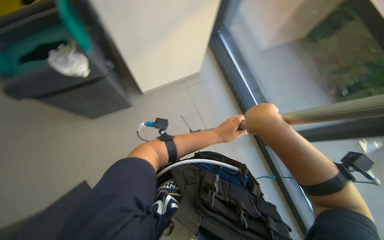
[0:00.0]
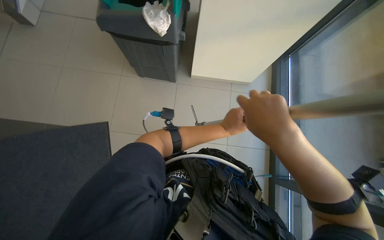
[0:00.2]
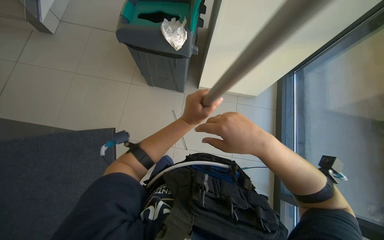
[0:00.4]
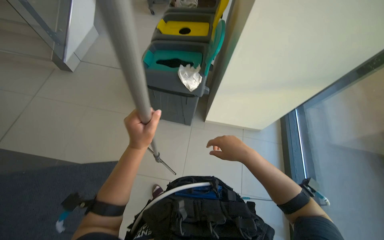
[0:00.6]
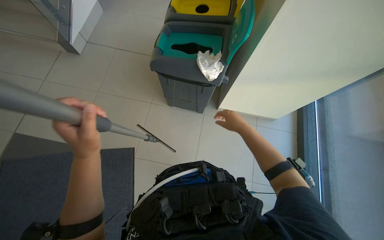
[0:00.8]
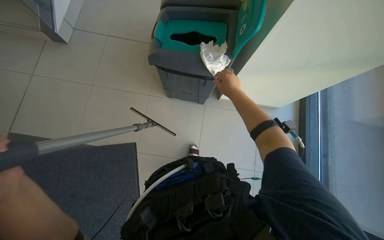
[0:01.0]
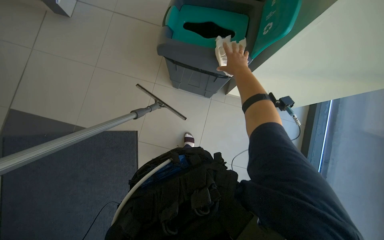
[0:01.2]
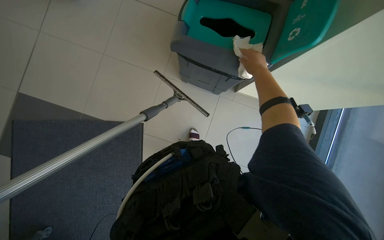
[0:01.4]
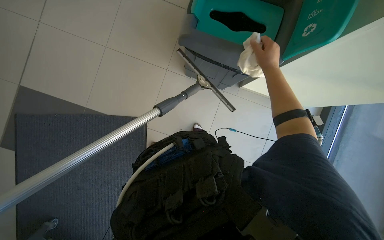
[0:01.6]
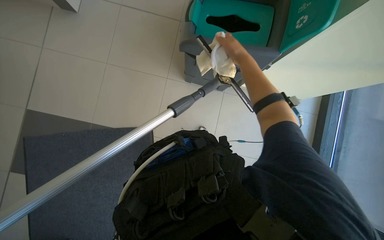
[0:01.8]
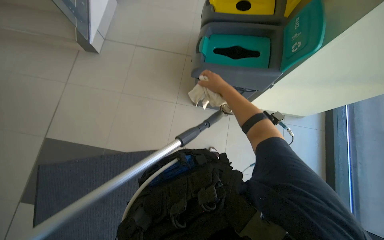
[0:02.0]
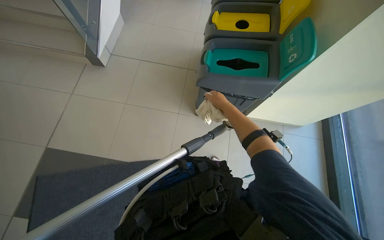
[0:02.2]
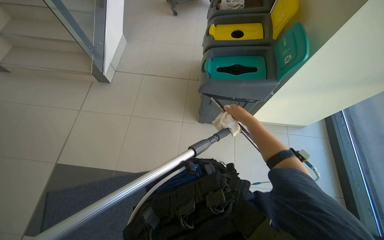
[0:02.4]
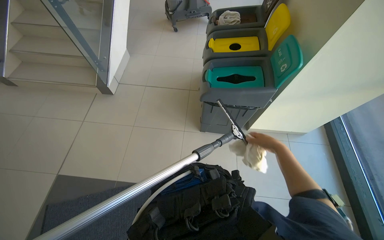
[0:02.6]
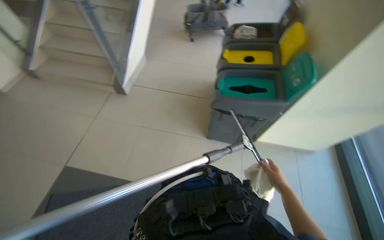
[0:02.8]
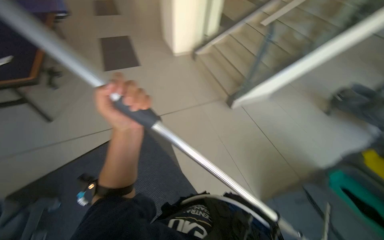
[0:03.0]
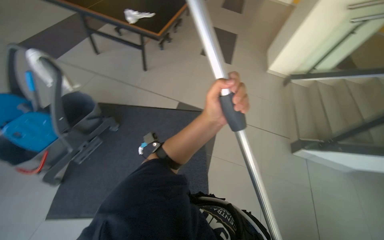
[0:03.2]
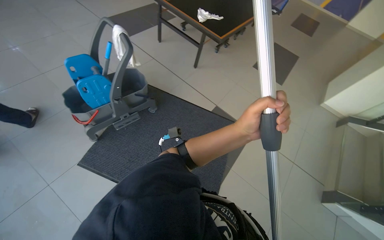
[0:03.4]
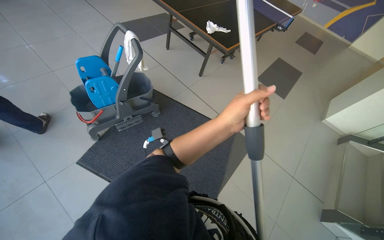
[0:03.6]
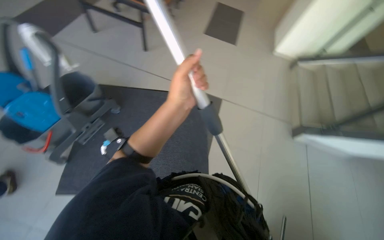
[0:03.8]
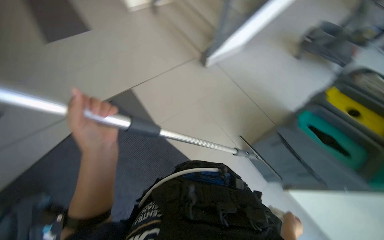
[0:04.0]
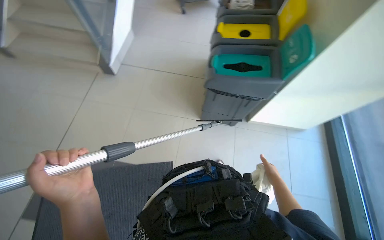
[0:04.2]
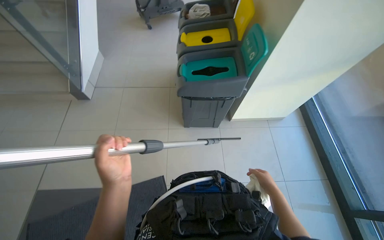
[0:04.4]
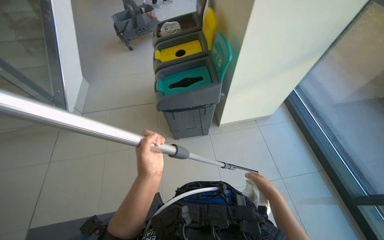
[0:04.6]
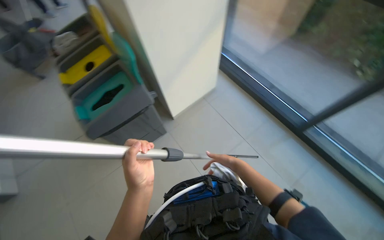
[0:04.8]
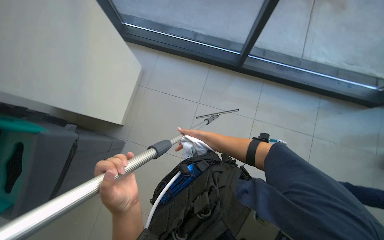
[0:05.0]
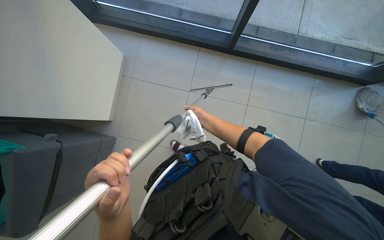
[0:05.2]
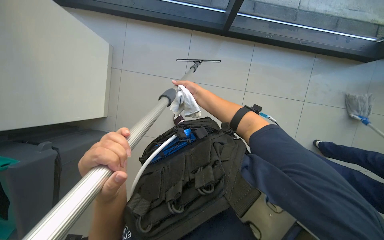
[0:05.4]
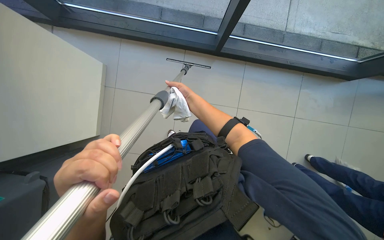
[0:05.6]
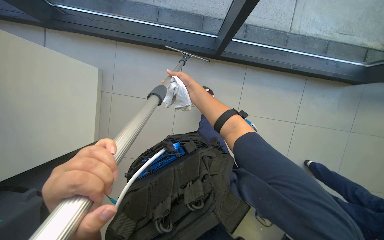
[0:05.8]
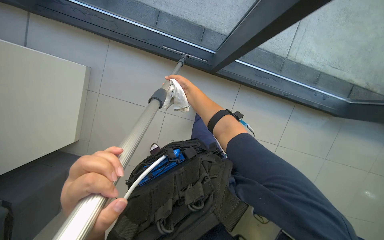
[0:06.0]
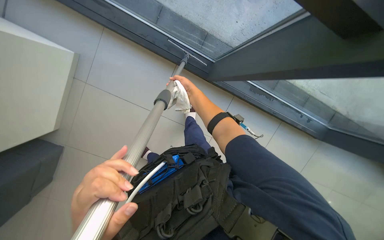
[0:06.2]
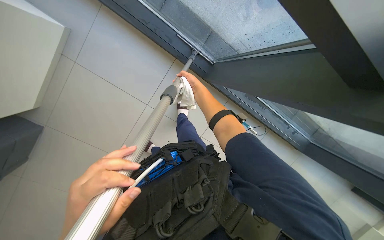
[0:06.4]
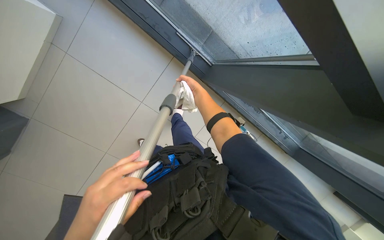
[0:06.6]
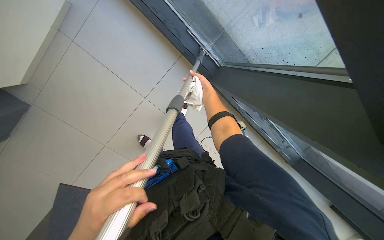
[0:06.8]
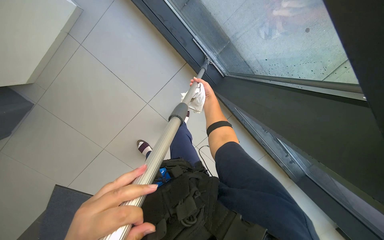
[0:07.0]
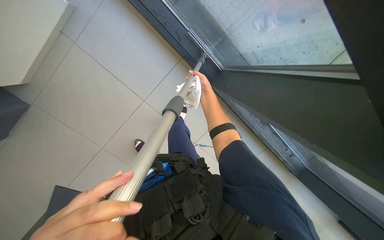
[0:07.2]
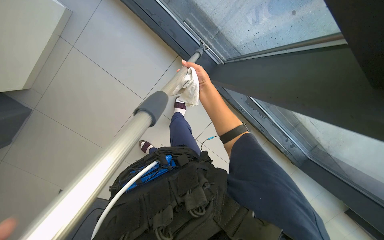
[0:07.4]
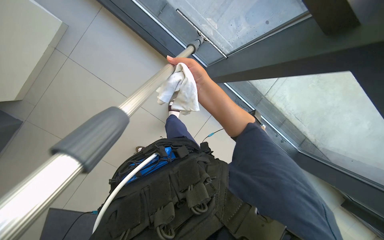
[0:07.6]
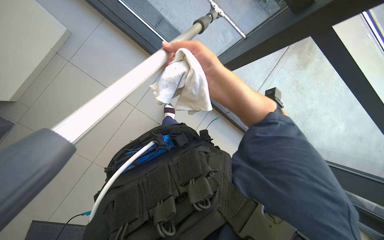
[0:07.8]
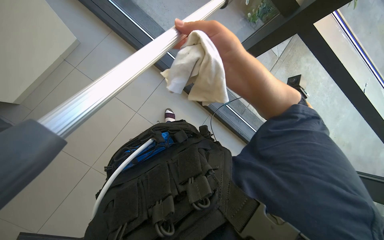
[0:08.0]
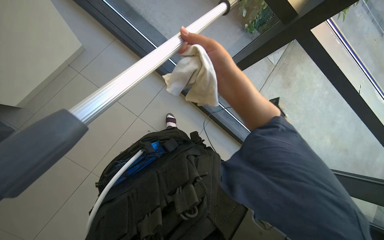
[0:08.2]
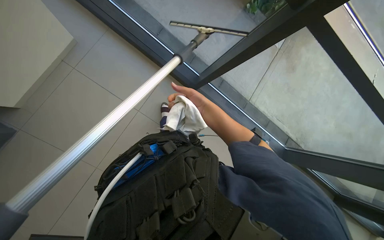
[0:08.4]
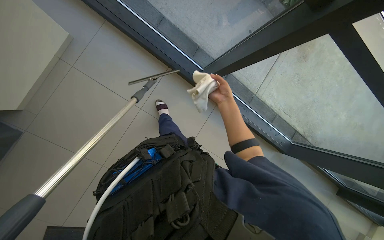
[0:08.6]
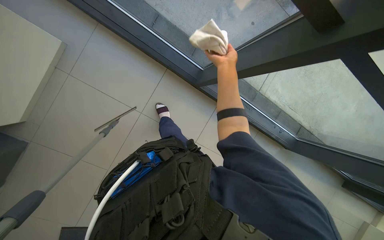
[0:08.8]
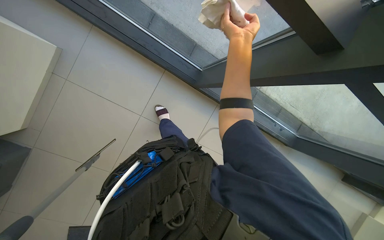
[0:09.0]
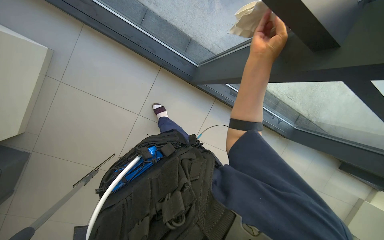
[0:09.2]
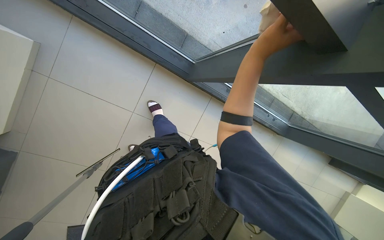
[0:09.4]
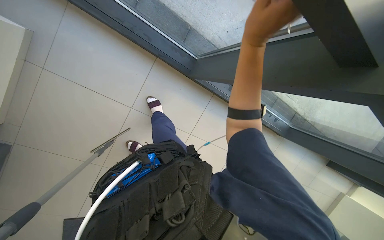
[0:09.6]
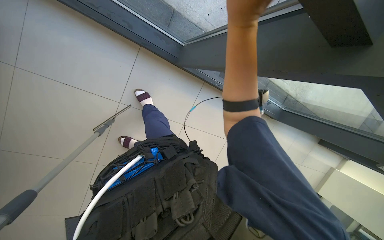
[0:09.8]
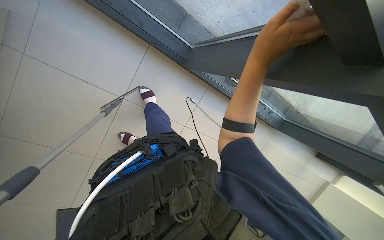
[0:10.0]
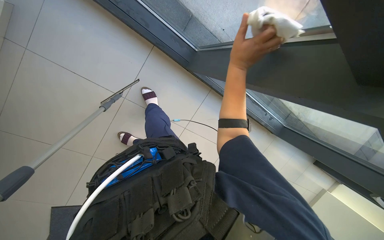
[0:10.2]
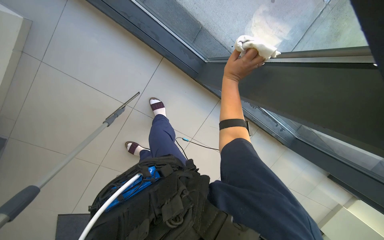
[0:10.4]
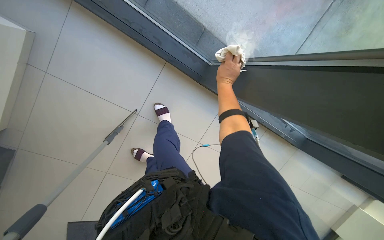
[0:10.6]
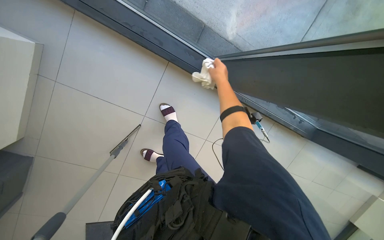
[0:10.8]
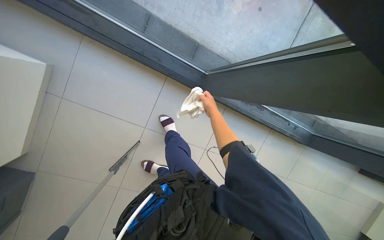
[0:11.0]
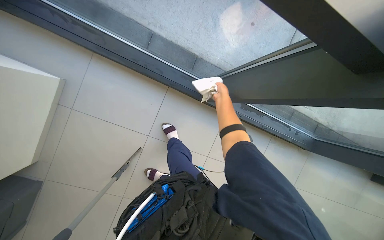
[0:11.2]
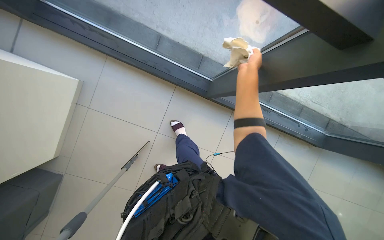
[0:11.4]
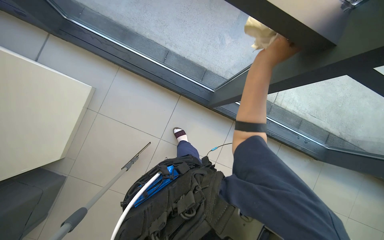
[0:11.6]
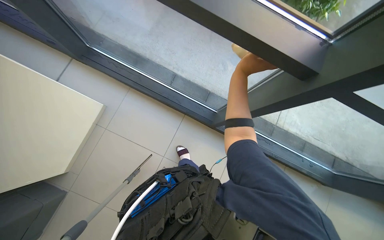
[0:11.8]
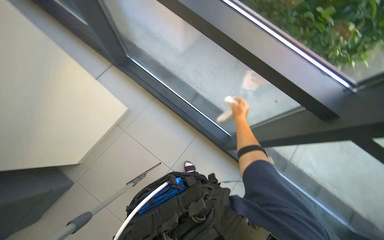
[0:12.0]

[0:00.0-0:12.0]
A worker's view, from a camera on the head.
Job: cleaning windows.
The whole recording: Cleaning glass panels with squeegee. The worker cleans the glass panels using a squeegee.
0:00.0 to 0:01.6: The head travels about 40 cm.
0:01.6 to 0:03.0: The head rotates some 55 degrees to the left. The view tips upward by about 40 degrees.
0:04.4 to 0:06.0: The wearer looks about 55 degrees further to the right.
0:07.6 to 0:09.0: The right hand swings nearer and farther, approximately 50 cm each way, with 2 reversals.
0:09.0 to 0:10.4: The right hand goes roughly 10 cm down the picture, and goes nearer to the camera and returns, some 10 cm each way.
0:10.4 to 0:12.0: The view swings some 15 degrees to the left. The wearer looks approximately 35 degrees further upward.

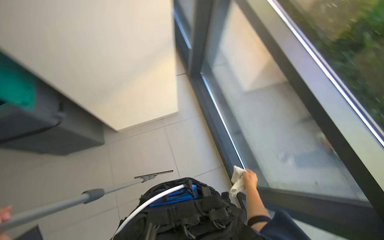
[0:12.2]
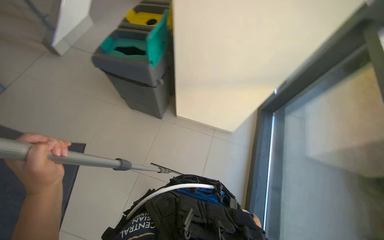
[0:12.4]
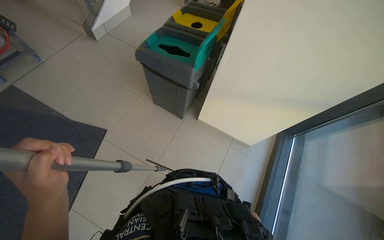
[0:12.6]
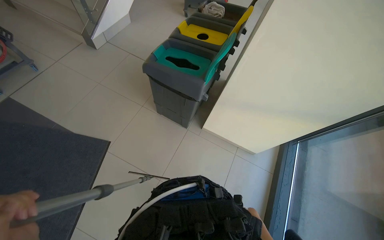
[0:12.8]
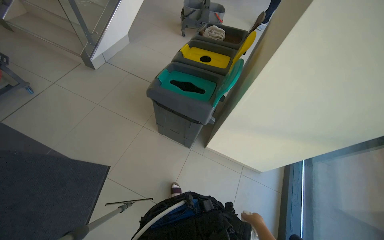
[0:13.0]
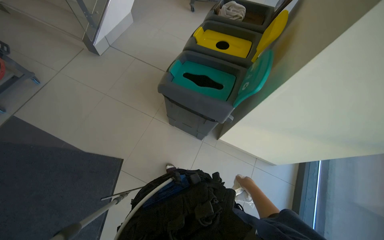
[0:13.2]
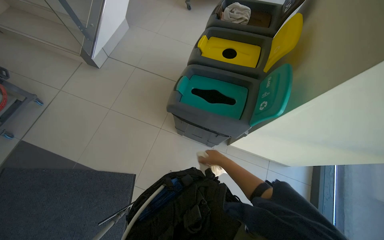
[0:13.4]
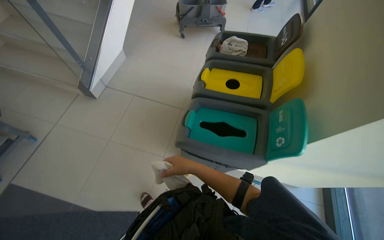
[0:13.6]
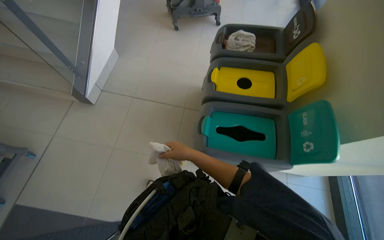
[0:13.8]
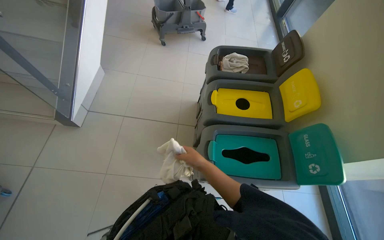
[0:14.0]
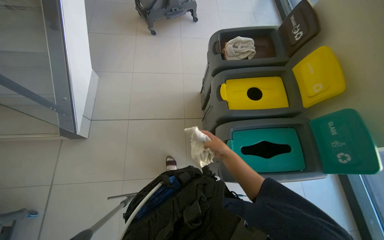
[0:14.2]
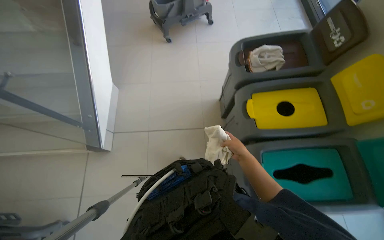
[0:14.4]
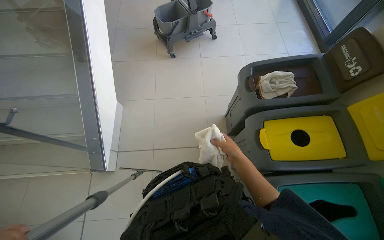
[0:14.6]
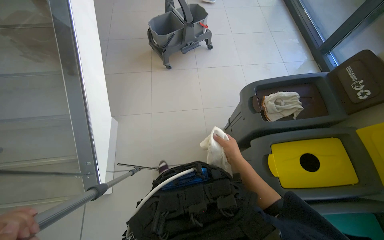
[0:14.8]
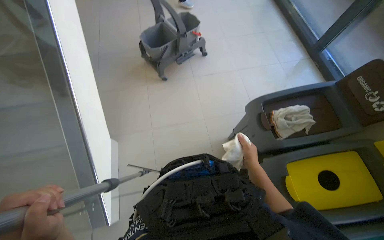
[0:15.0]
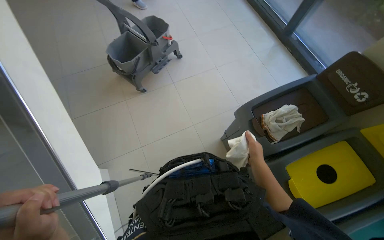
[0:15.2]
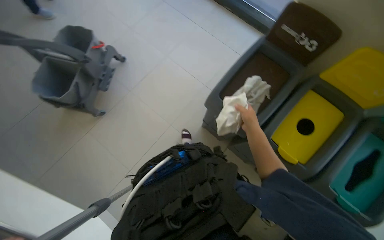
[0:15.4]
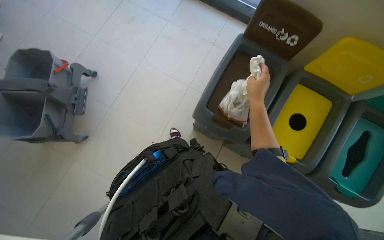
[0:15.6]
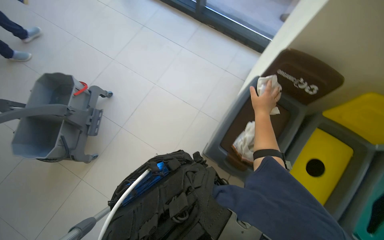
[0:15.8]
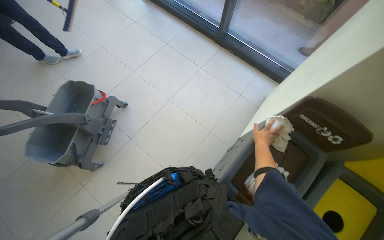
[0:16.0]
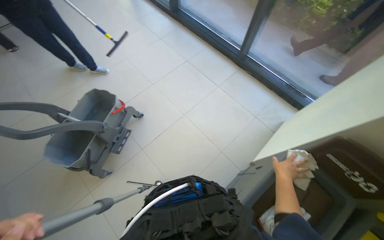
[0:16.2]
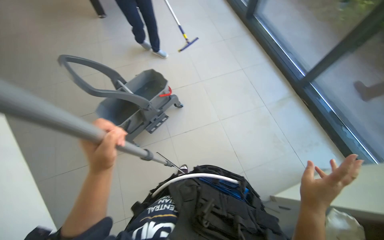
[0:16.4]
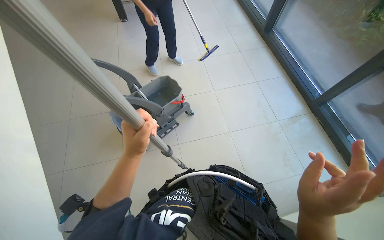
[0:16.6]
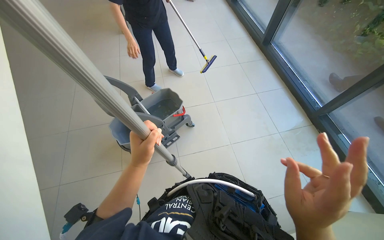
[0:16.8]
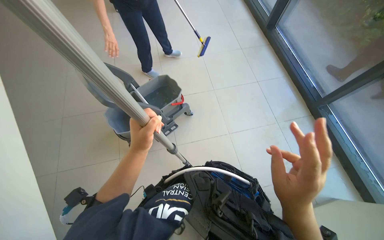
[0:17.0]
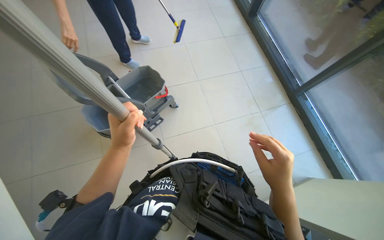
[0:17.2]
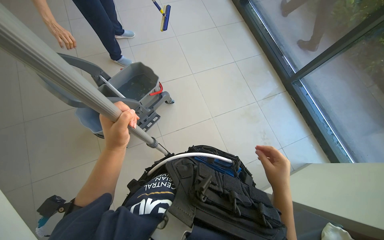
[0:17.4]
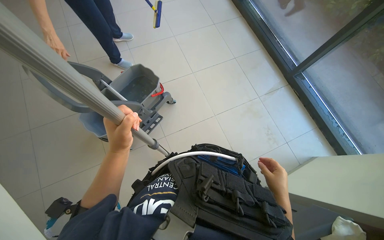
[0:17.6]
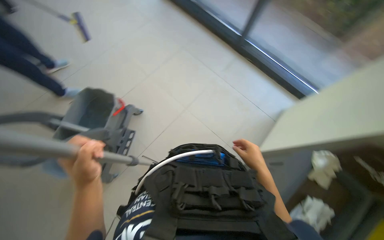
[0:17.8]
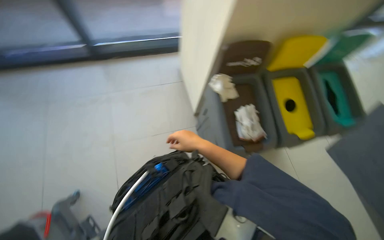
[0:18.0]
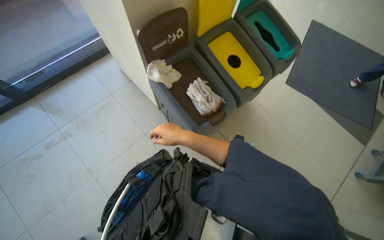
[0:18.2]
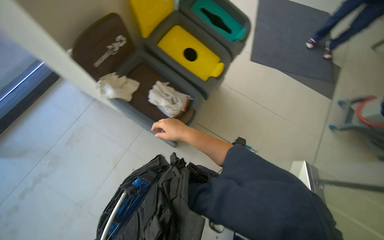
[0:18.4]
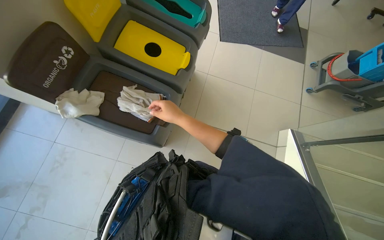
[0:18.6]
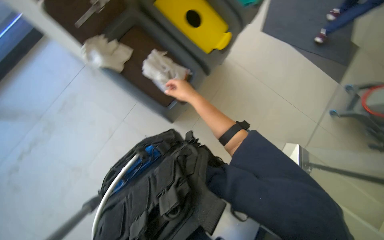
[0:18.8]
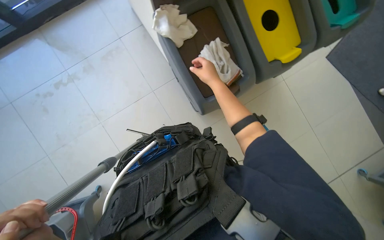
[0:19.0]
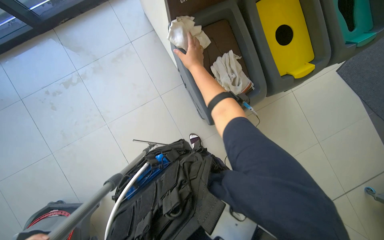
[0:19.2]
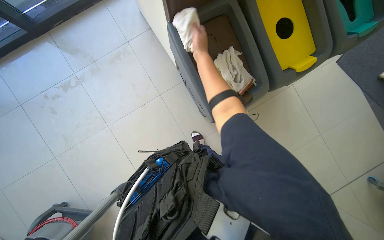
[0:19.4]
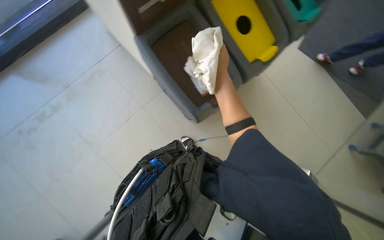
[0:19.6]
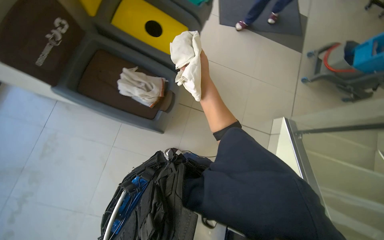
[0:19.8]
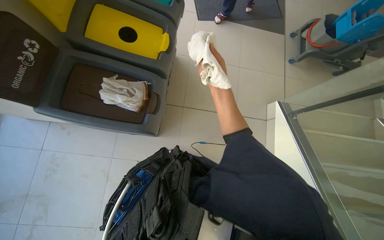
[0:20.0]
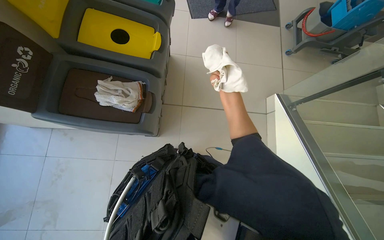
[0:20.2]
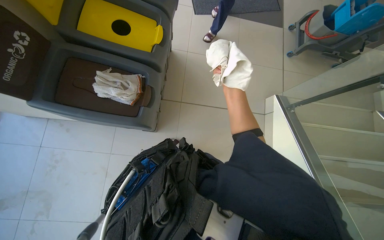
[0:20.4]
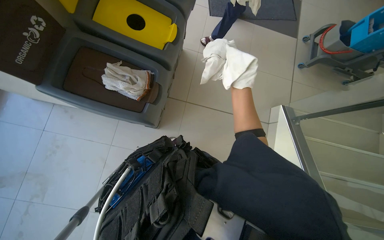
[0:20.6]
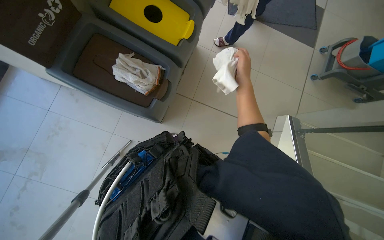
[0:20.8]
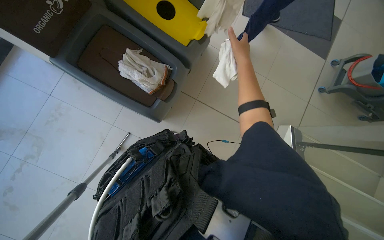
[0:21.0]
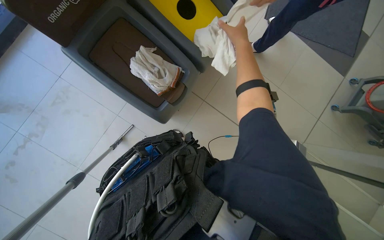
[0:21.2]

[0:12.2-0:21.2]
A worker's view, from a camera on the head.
Job: cleaning windows.
The whole recording: Cleaning glass panels with squeegee. The worker cleans the glass panels using a squeegee.
0:12.2 to 0:13.8: The head travels roughly 1 m.
0:13.8 to 0:15.2: The wearer moves roughly 1 m. The head rotates roughly 35 degrees to the right.
0:15.2 to 0:16.6: The camera is carried about 60 cm.
0:16.6 to 0:18.2: The head rotates about 90 degrees to the right. The camera pitches downward, by approximately 15 degrees.
0:18.2 to 0:19.8: The head rotates about 25 degrees to the right.
